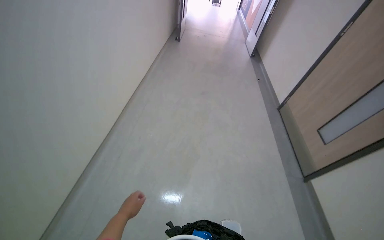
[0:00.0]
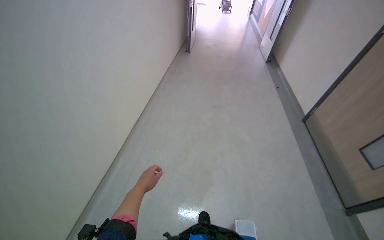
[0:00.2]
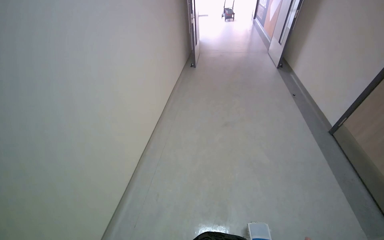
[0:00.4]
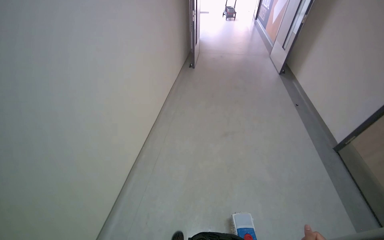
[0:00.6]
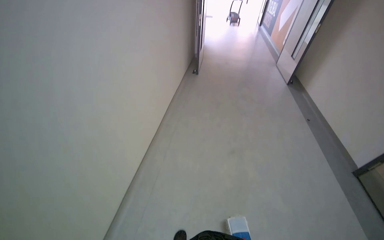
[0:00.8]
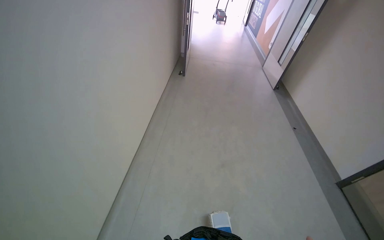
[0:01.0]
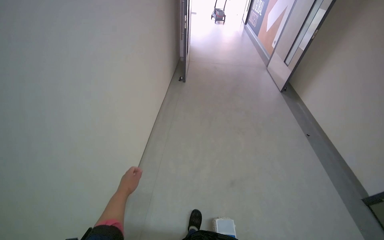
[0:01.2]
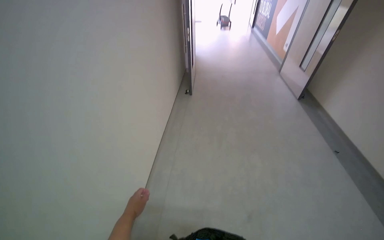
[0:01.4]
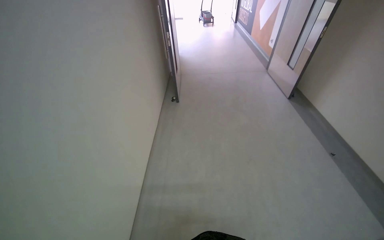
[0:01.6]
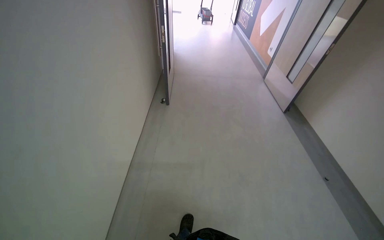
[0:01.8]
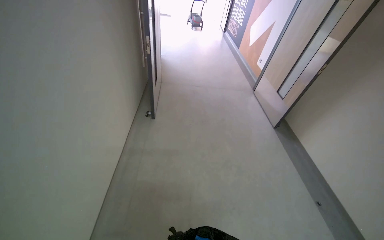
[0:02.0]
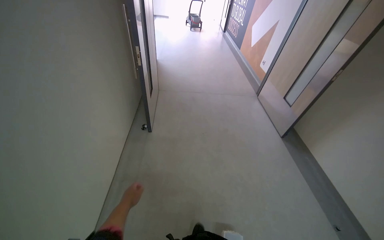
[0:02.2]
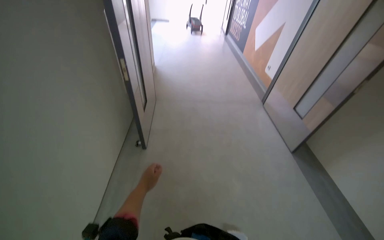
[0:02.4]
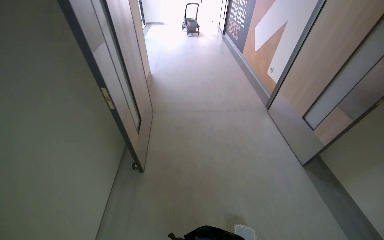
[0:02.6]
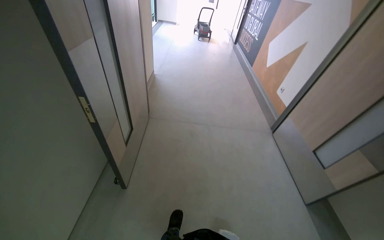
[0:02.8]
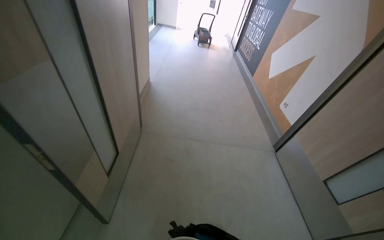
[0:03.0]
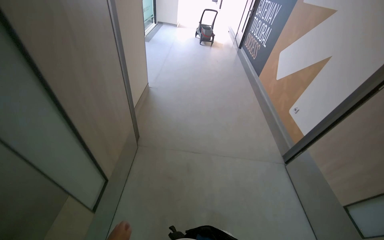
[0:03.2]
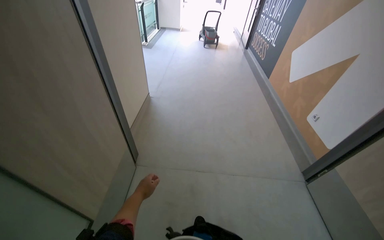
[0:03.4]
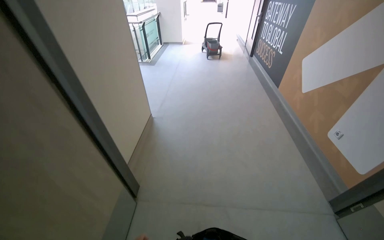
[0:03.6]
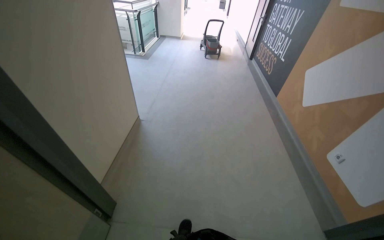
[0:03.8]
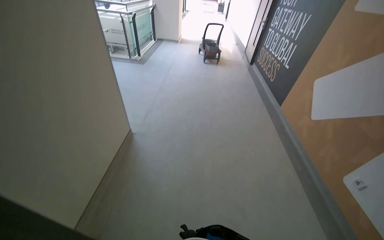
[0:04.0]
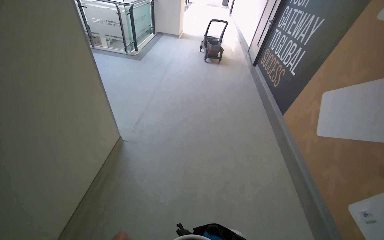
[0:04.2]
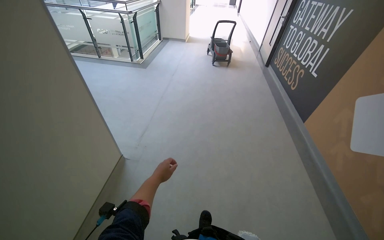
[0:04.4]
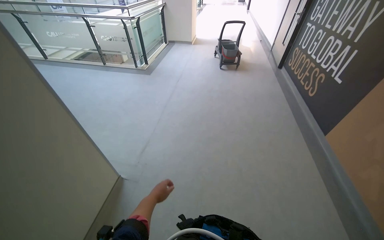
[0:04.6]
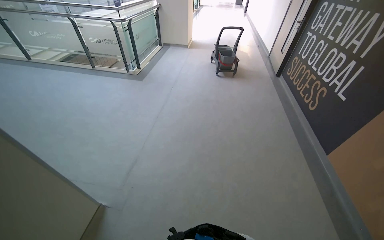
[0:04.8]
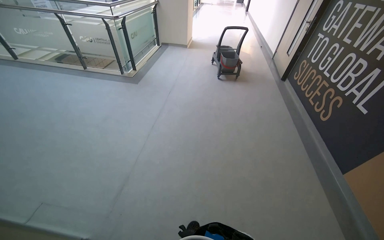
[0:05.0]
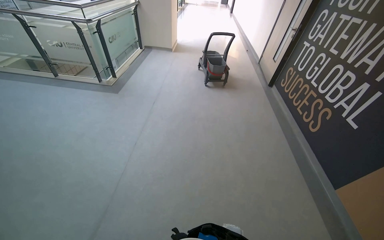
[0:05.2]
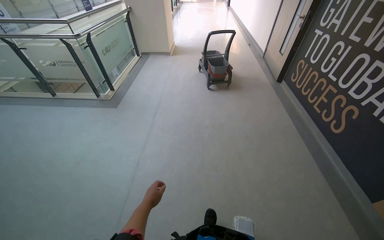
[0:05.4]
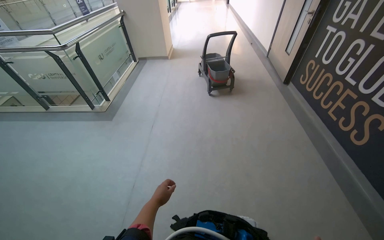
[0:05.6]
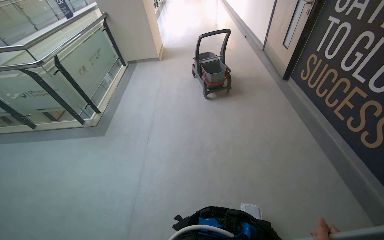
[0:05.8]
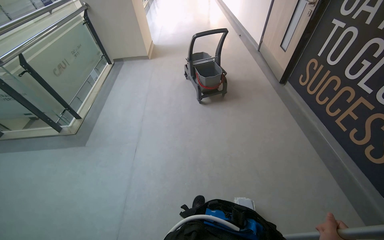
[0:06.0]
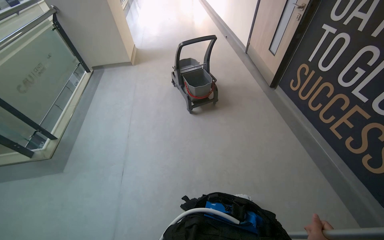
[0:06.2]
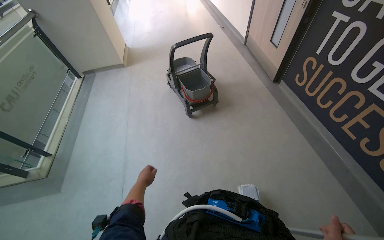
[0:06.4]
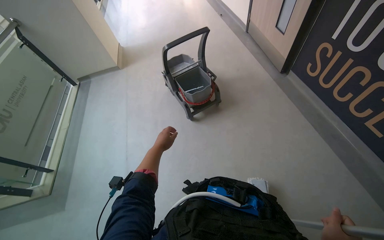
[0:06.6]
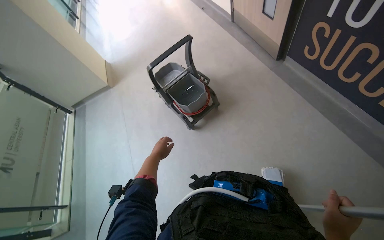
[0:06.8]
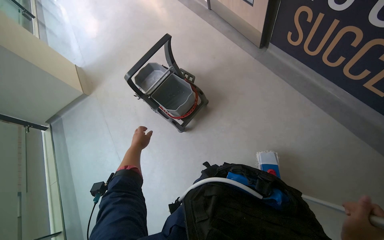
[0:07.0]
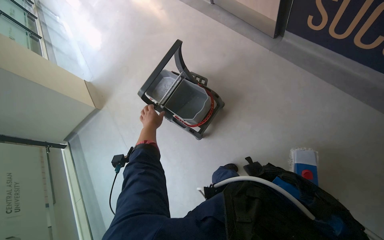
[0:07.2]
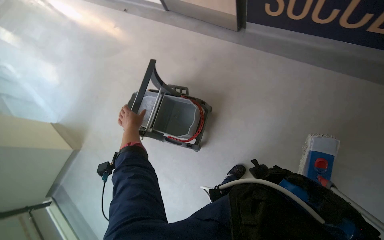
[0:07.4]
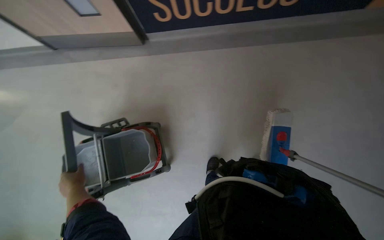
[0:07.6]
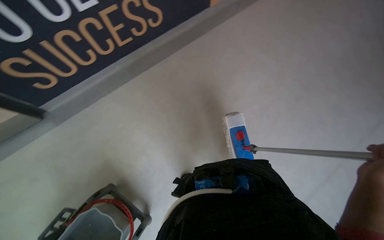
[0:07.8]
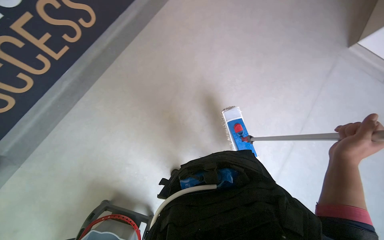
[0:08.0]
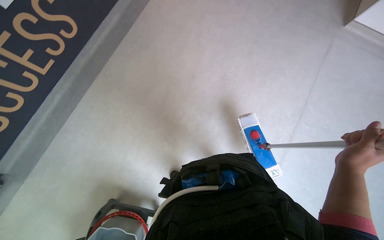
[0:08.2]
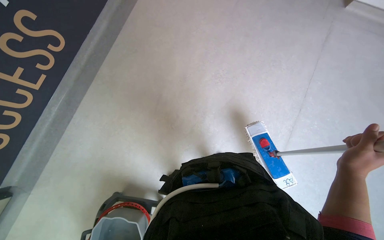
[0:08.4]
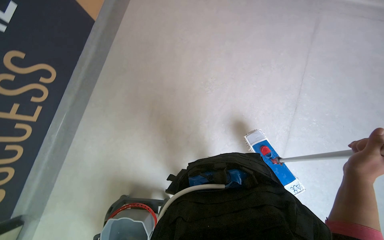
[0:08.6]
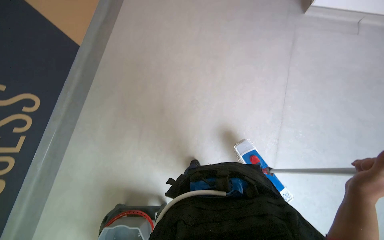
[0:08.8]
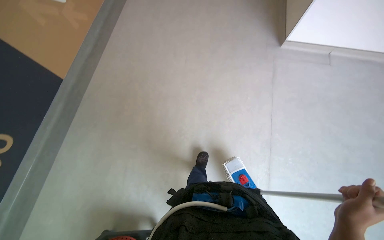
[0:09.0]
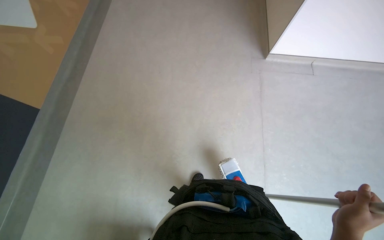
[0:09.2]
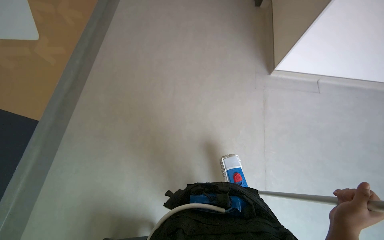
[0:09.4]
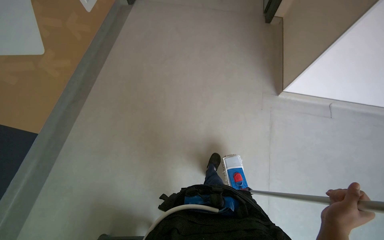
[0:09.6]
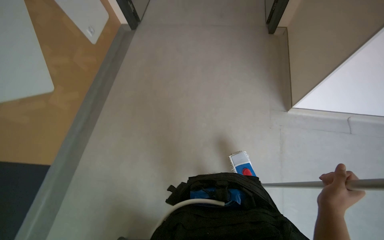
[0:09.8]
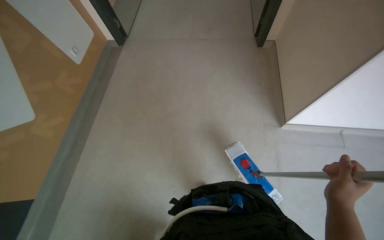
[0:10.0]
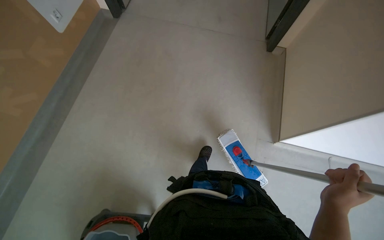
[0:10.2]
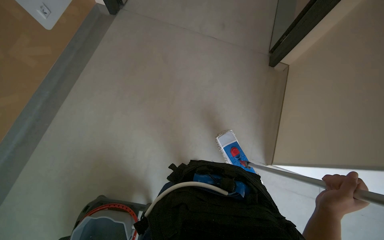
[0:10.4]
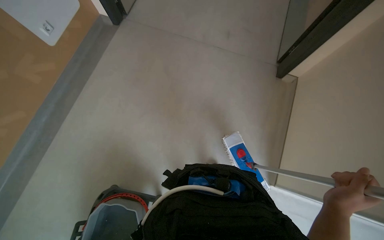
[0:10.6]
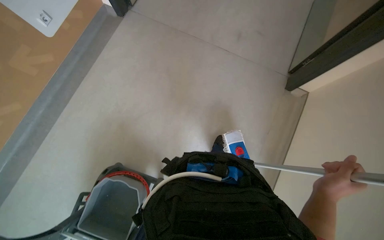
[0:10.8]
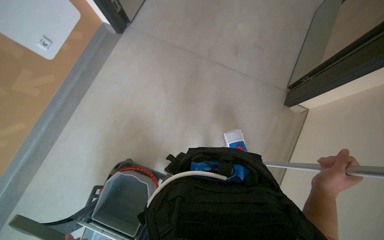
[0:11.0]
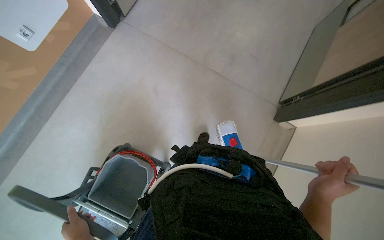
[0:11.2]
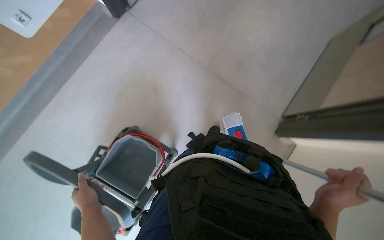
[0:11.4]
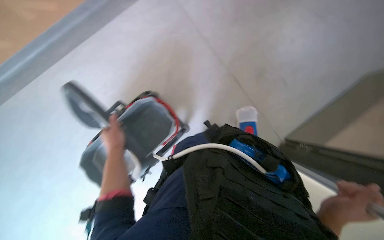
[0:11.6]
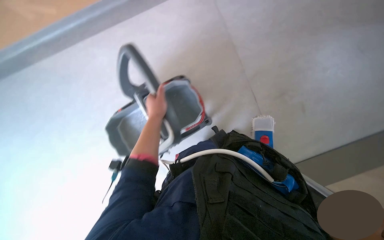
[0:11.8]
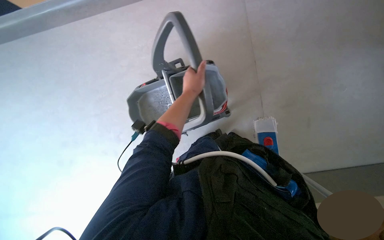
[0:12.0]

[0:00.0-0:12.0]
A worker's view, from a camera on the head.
Job: mopping floor.
The whole recording: Mopping floor with flat mop. The worker mops the floor with a flat mop, periodically wringing it in the bucket.
0:00.0 to 0:01.6: The head travels approximately 1.5 m.
0:01.6 to 0:03.0: The camera is carried about 1.5 m.
0:03.0 to 0:04.4: The head travels approximately 1.5 m.
0:04.4 to 0:06.0: The wearer moves about 2 m.
0:06.0 to 0:07.6: The camera travels about 1 m. The head rotates approximately 85 degrees to the right.
0:07.6 to 0:09.0: The head rotates approximately 90 degrees to the right.
0:09.0 to 0:10.4: The wearer moves approximately 1.5 m.

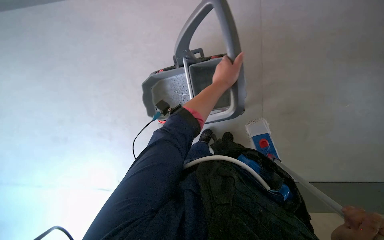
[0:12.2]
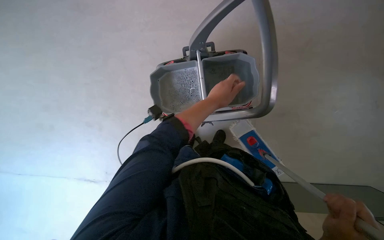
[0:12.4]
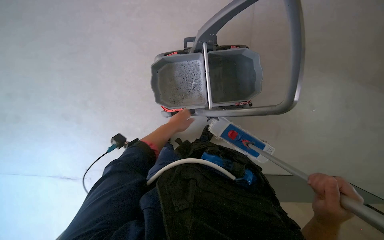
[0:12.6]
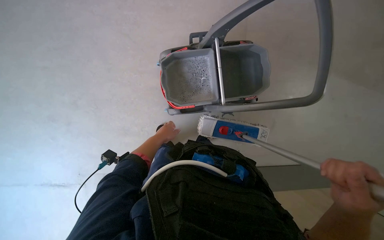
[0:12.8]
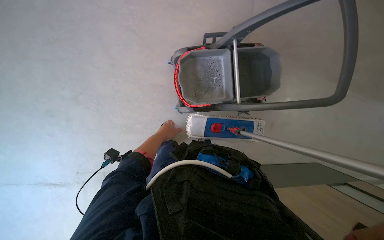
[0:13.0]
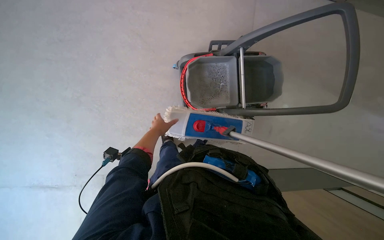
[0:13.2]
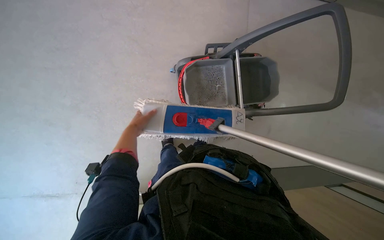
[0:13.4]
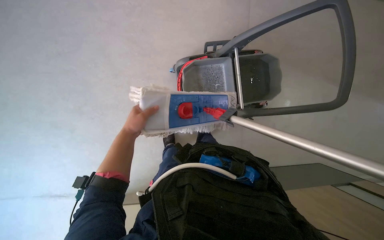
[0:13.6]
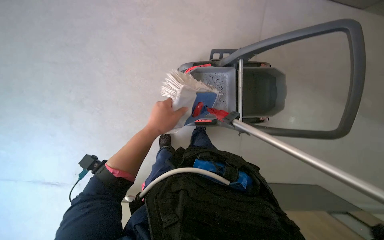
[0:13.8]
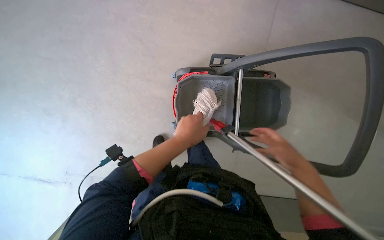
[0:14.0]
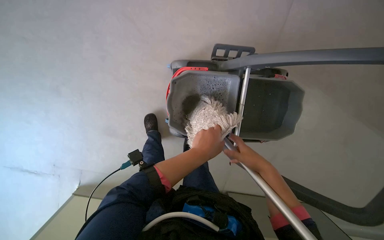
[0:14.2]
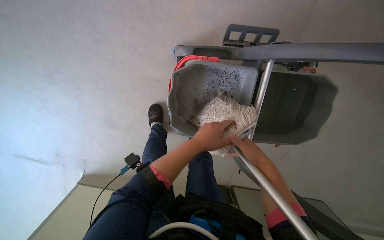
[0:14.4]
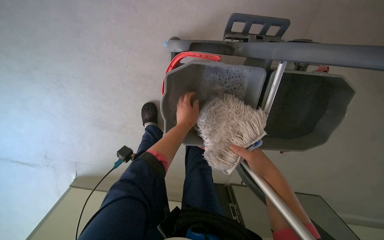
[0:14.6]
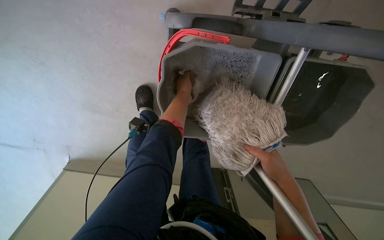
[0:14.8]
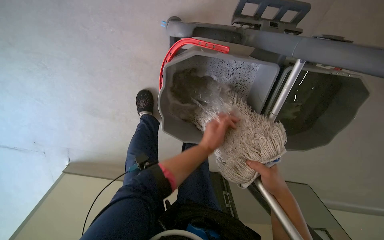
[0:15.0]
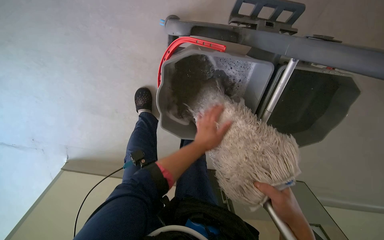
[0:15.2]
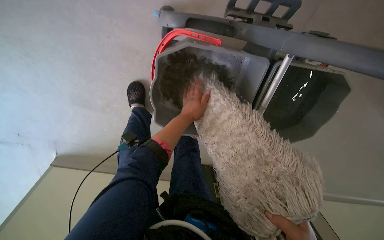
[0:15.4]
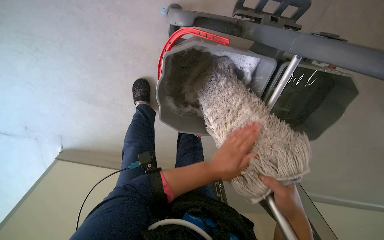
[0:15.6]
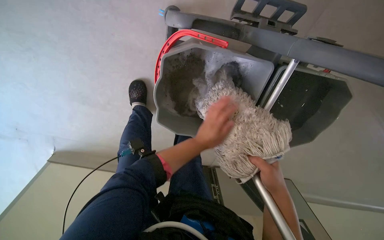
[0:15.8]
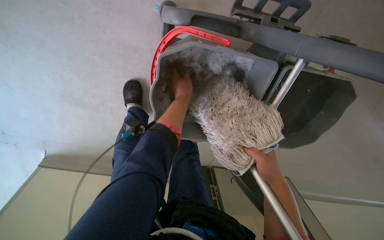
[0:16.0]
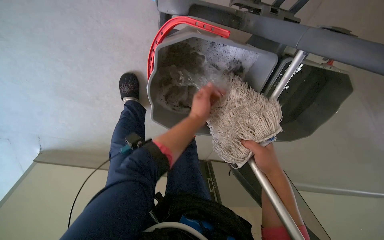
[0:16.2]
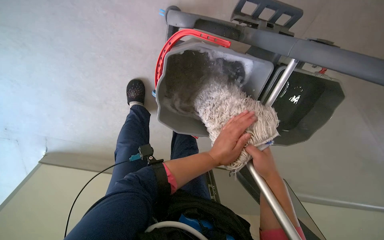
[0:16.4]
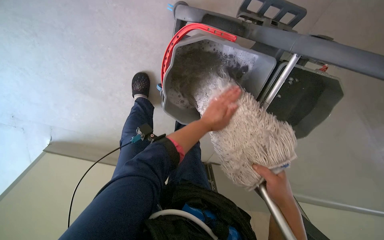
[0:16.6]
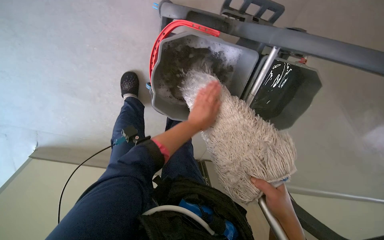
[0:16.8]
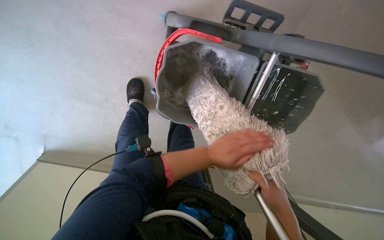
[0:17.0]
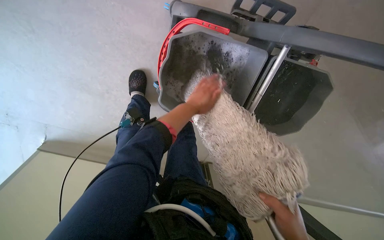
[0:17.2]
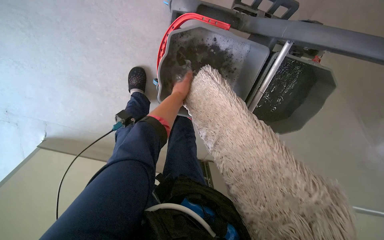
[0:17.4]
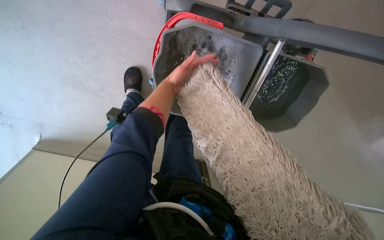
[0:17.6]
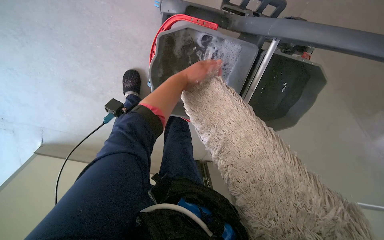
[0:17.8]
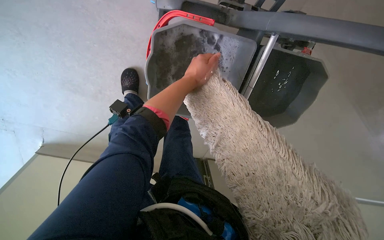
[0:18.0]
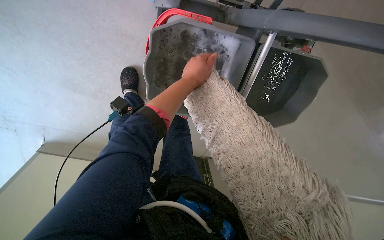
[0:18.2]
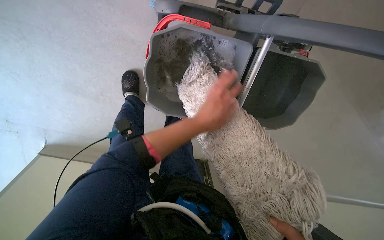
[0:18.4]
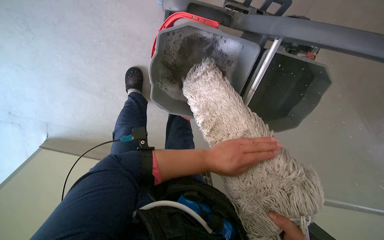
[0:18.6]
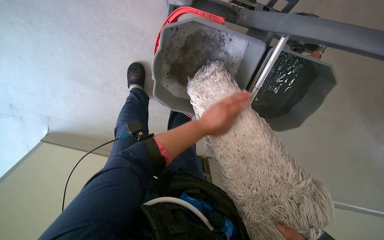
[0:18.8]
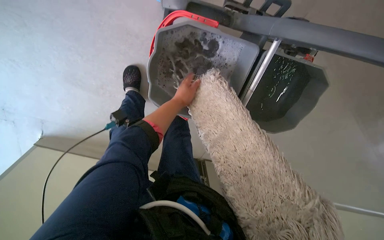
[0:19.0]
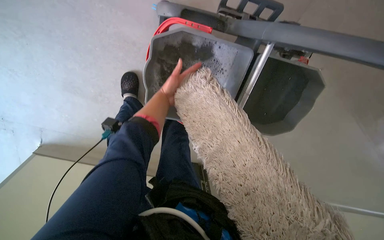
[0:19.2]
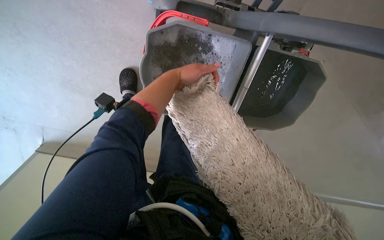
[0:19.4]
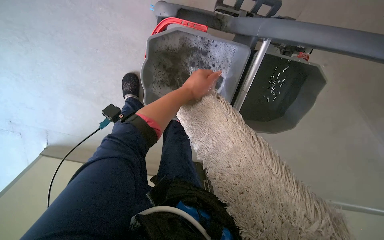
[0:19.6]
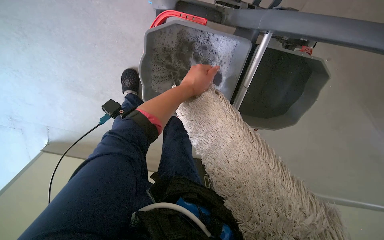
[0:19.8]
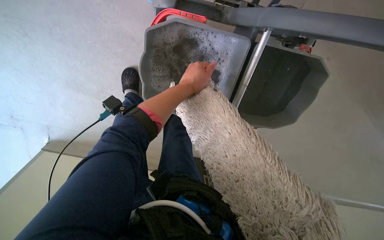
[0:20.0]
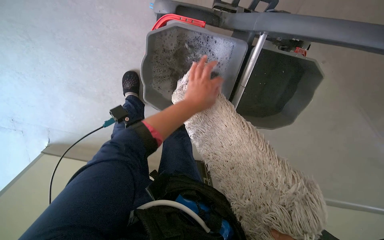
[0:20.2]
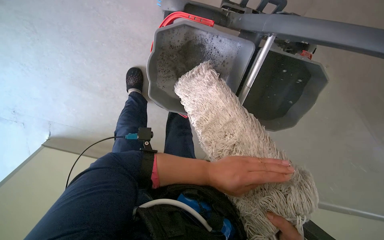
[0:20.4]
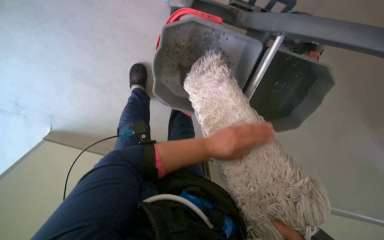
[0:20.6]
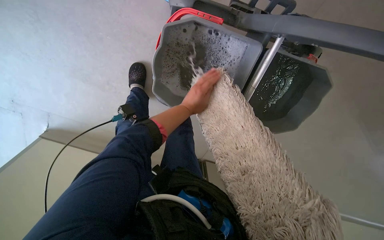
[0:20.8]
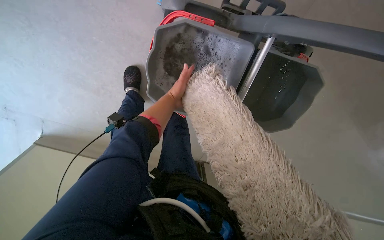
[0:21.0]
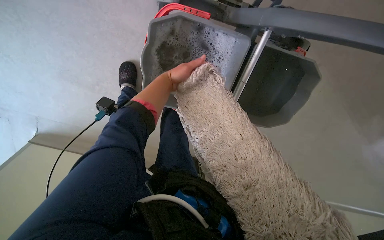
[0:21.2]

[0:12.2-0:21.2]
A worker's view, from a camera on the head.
Job: mopping floor.
The whole recording: Mopping floor with flat mop. The worker mops the floor with a flat mop, periodically wringing it in the bucket.
0:12.2 to 0:13.8: The wearer moves approximately 80 cm.
0:13.8 to 0:15.2: The head travels about 40 cm. The wearer looks roughly 20 degrees further downward.
0:15.2 to 0:16.6: The left hand goes up and down the picture, about 20 cm each way, reversing 3 times.
0:18.2 to 0:19.8: The left hand goes down the picture and returns, approximately 25 cm each way.
0:19.8 to 0:21.2: The left hand moves farther from the camera, about 10 cm, and goes down the picture and returns, some 25 cm each way.
